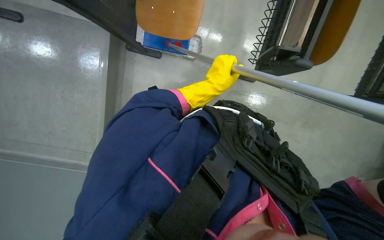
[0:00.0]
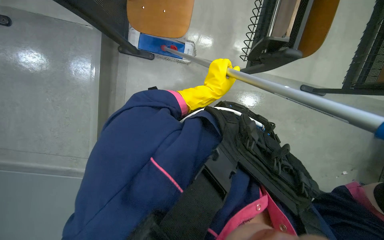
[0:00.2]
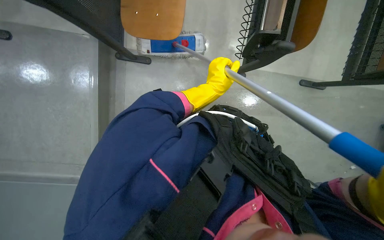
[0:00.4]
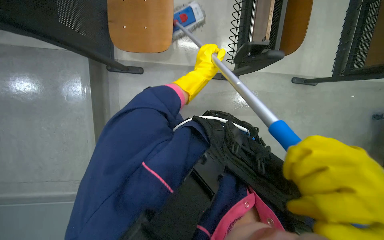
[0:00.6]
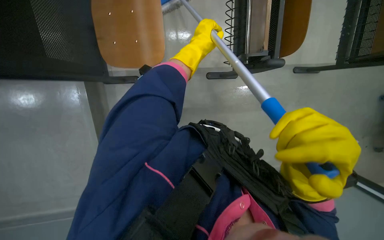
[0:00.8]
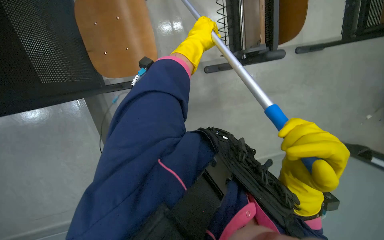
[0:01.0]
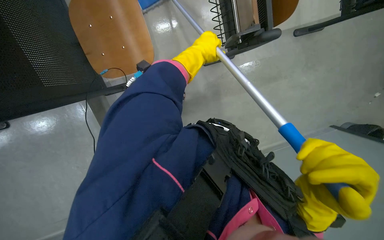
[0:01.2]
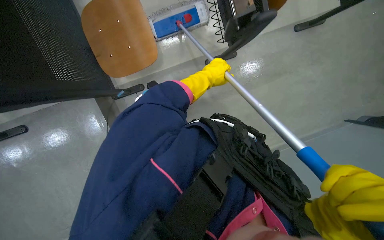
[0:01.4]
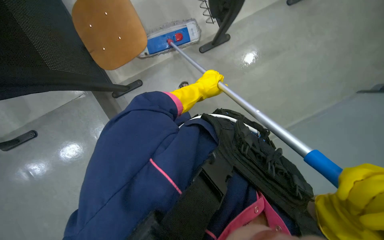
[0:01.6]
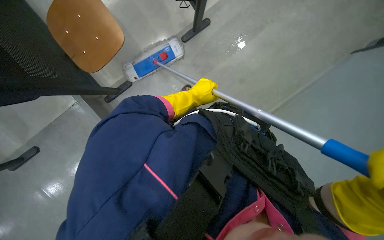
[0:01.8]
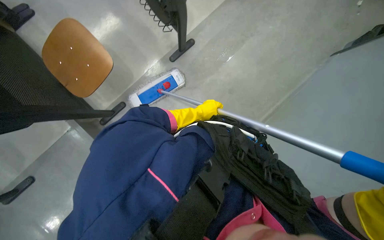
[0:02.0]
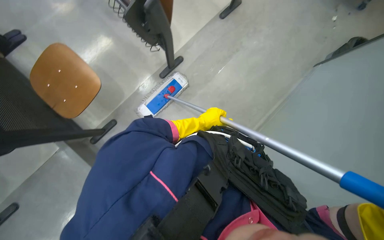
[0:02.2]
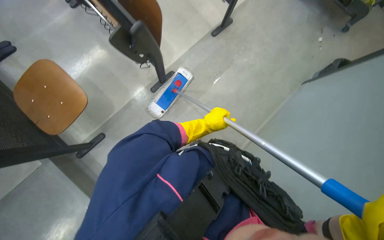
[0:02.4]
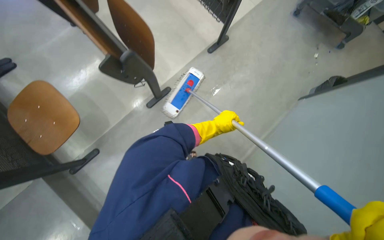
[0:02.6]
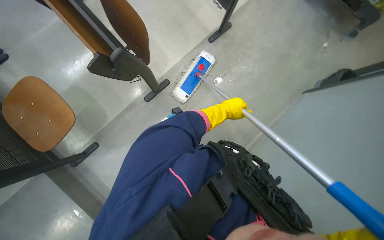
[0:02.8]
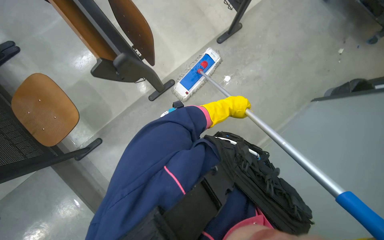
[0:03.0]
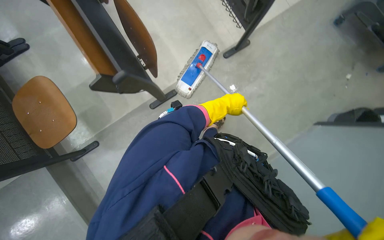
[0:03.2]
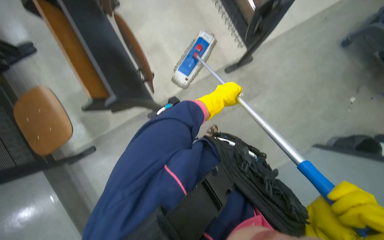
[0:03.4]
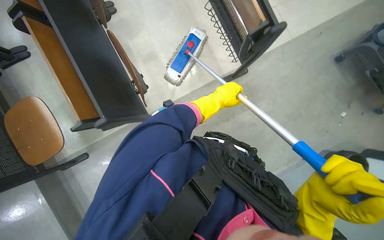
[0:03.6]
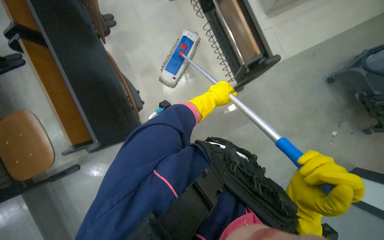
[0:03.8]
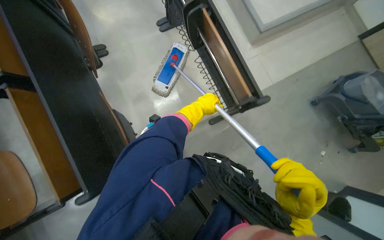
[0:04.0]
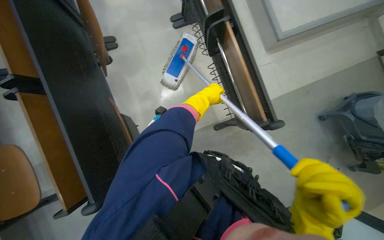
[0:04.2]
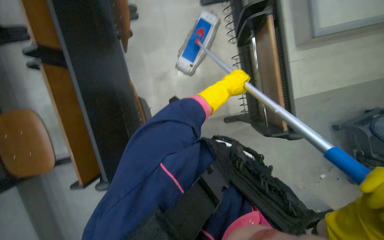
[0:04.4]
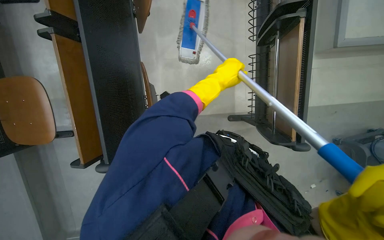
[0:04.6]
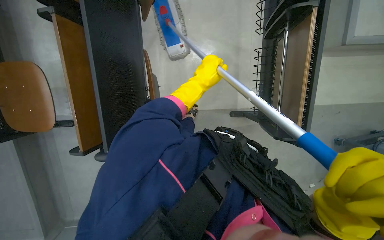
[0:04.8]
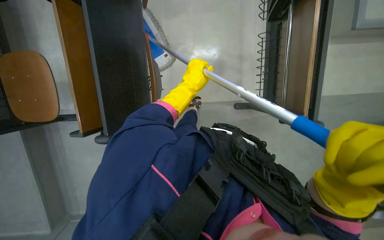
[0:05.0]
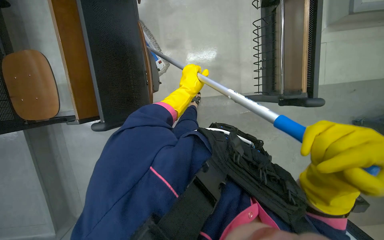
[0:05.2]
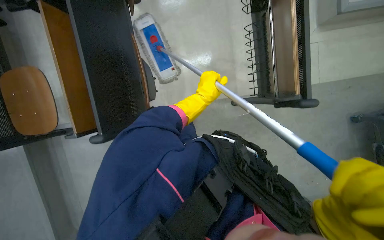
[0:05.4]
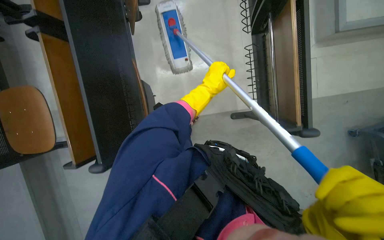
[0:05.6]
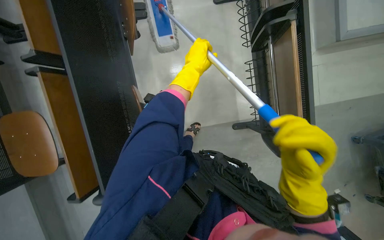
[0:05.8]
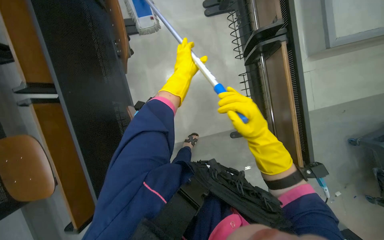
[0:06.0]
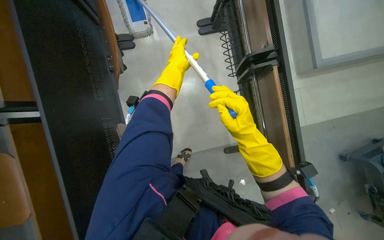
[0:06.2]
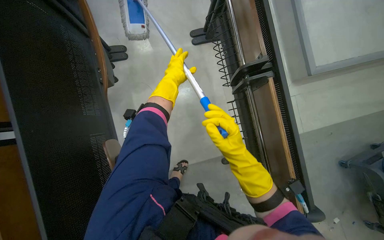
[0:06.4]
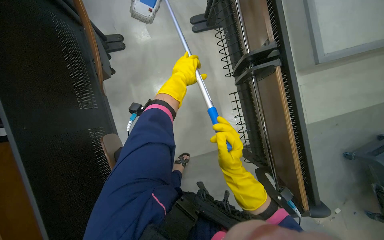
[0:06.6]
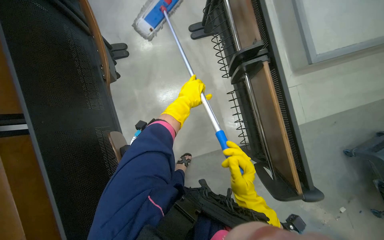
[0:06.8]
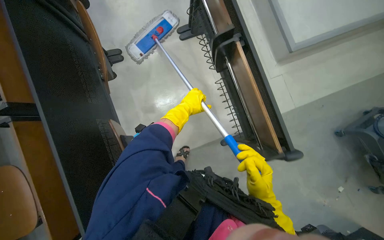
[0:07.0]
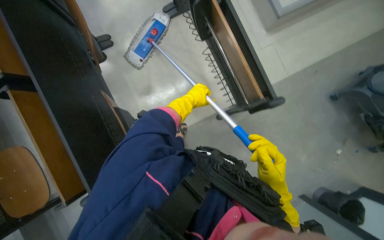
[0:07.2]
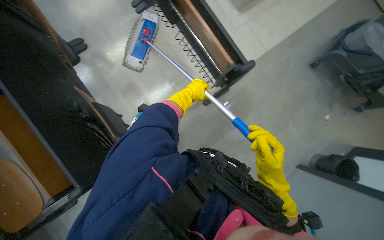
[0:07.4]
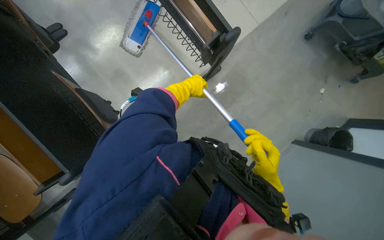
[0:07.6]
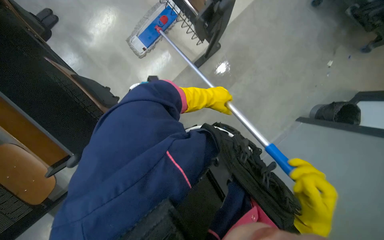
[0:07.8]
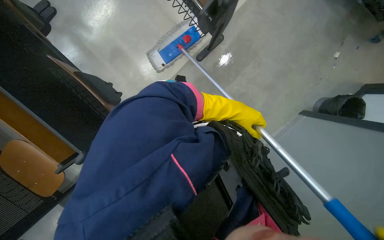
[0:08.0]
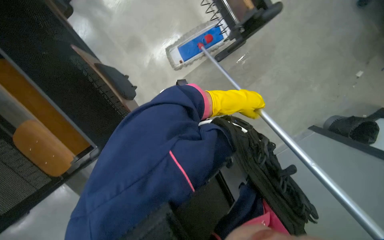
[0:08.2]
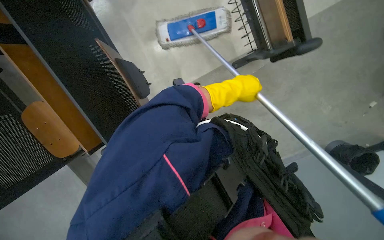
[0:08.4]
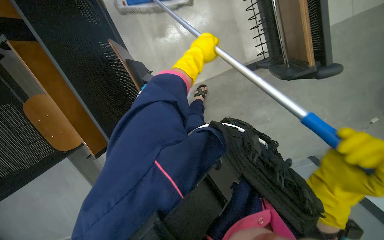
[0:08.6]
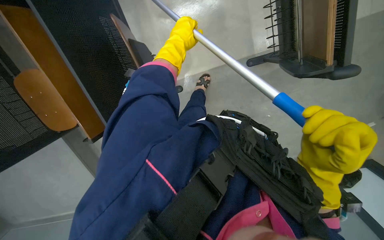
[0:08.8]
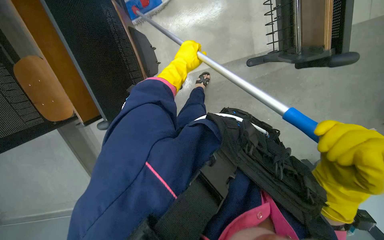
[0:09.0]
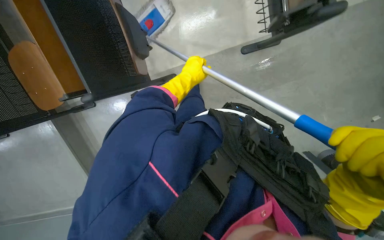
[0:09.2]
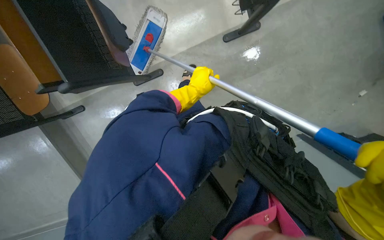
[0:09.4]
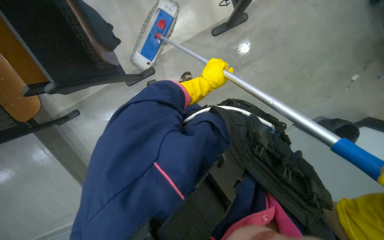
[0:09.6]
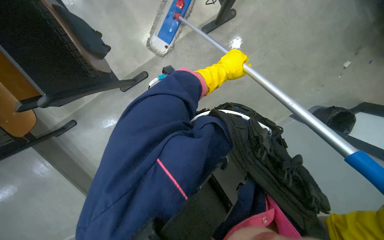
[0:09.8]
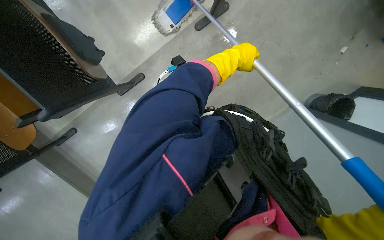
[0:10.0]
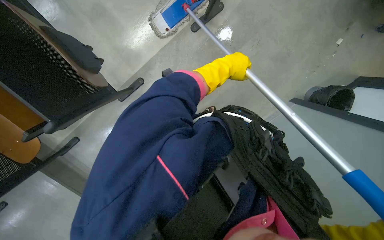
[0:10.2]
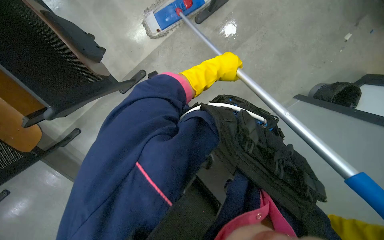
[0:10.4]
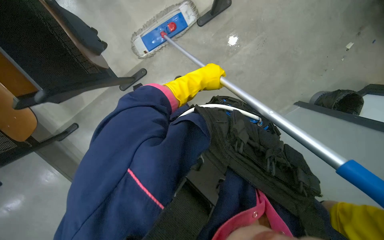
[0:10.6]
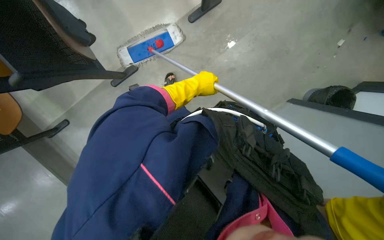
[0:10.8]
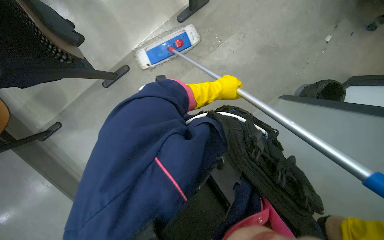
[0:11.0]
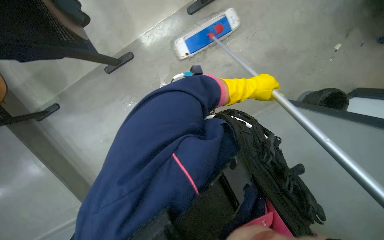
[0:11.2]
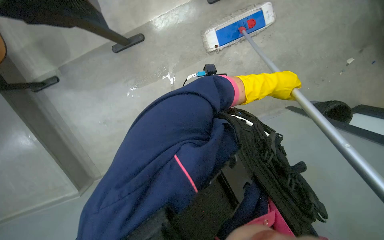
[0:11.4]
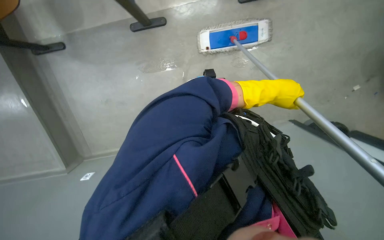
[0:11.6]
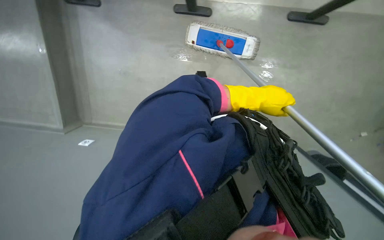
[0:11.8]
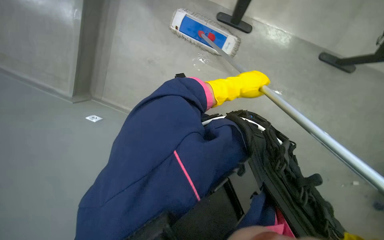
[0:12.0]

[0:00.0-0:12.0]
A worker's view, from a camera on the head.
Job: mopping floor.
The whole recording: Mopping classroom floor. The worker mops the classroom floor, moving around chairs and tables and washes cloth.
0:00.0 to 0:01.6: The left hand goes up the picture and returns, roughly 15 cm each way.
0:01.6 to 0:03.0: The left hand heads to the right, covering about 20 cm.
0:03.0 to 0:04.4: The camera is carried approximately 70 cm. Everything in view rotates approximately 25 degrees clockwise.
0:04.4 to 0:06.0: The left hand travels to the left by roughly 15 cm.
0:06.0 to 0:07.6: The right hand shifts some 15 cm down the picture. The left hand travels farther from the camera by about 10 cm.
0:07.6 to 0:09.0: The left hand travels up the picture by approximately 10 cm, and moves about 10 cm to the right and comes back.
0:09.0 to 0:10.4: The left hand heads to the right, covering about 25 cm.
0:10.4 to 0:12.0: Everything in view rotates about 30 degrees clockwise.

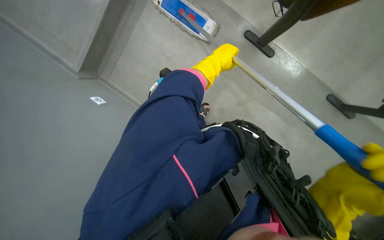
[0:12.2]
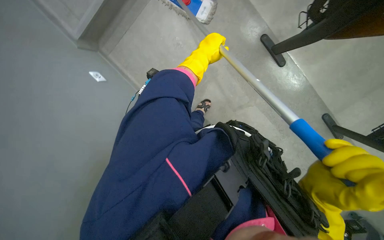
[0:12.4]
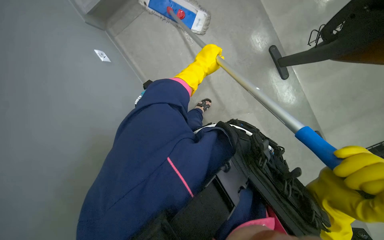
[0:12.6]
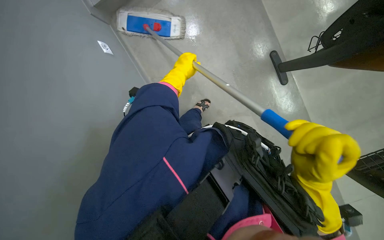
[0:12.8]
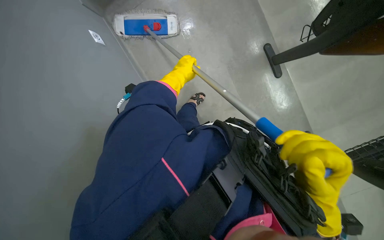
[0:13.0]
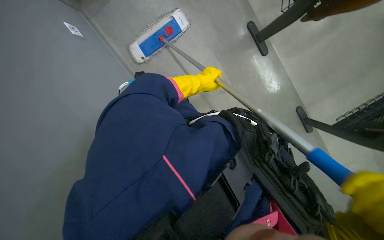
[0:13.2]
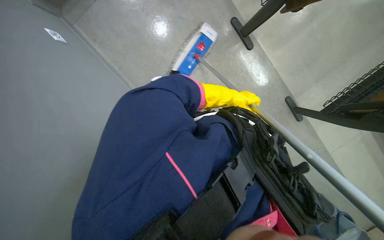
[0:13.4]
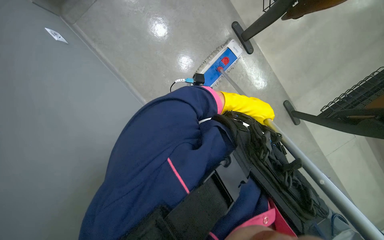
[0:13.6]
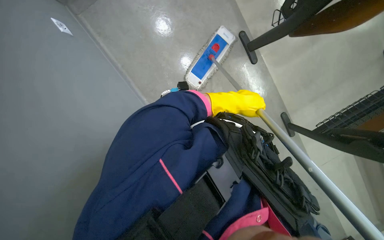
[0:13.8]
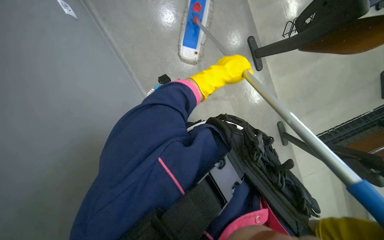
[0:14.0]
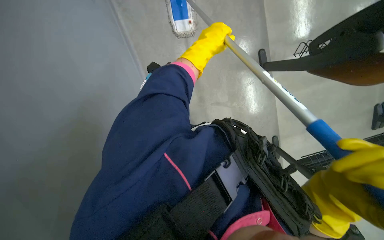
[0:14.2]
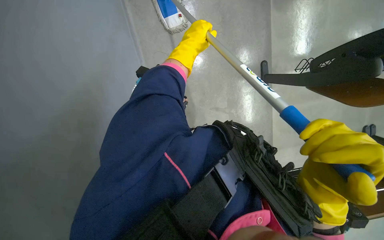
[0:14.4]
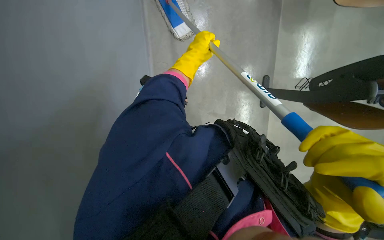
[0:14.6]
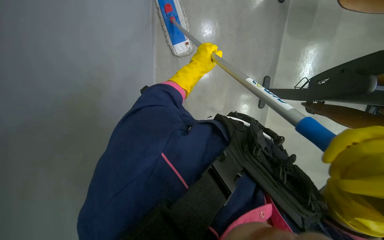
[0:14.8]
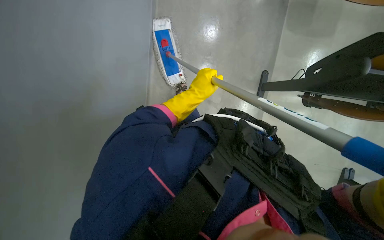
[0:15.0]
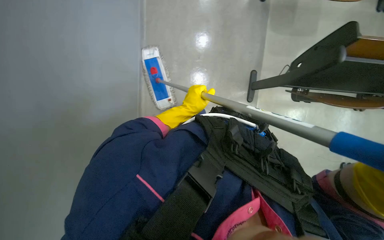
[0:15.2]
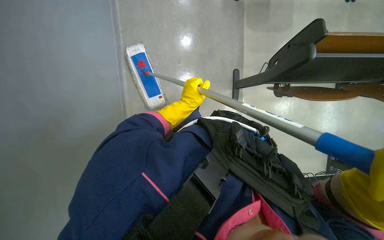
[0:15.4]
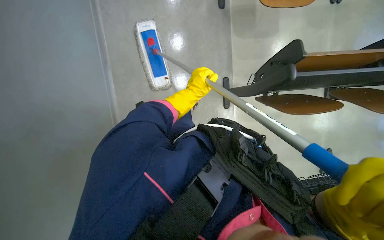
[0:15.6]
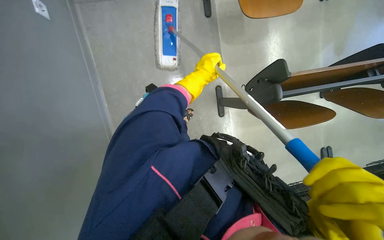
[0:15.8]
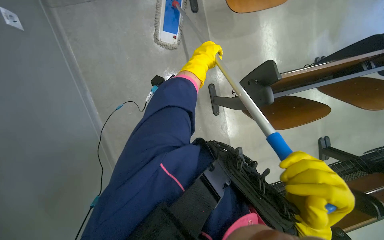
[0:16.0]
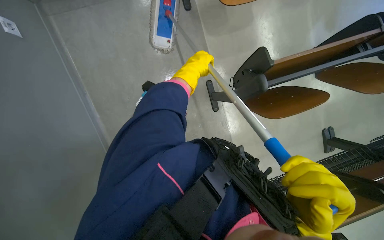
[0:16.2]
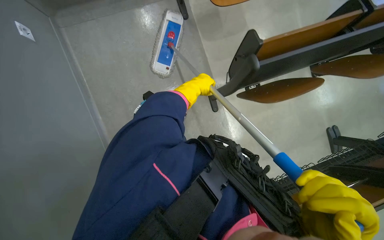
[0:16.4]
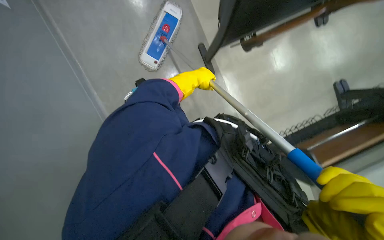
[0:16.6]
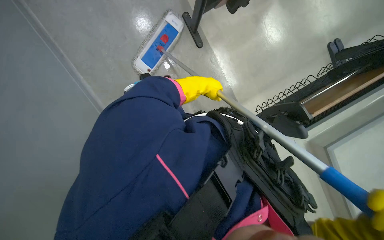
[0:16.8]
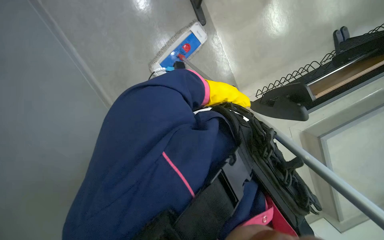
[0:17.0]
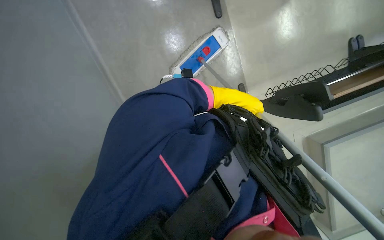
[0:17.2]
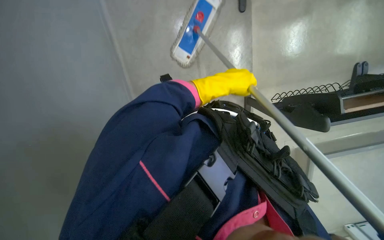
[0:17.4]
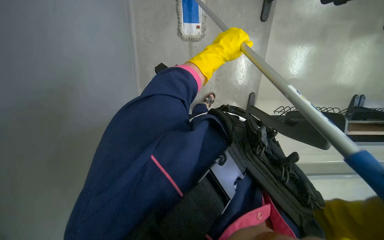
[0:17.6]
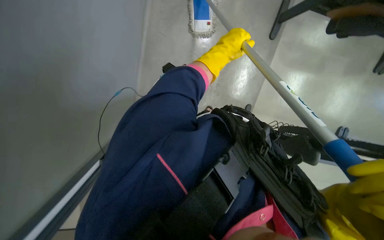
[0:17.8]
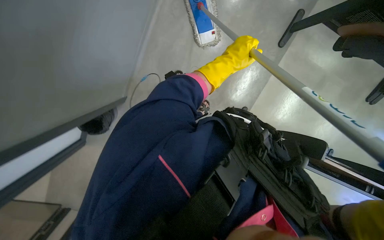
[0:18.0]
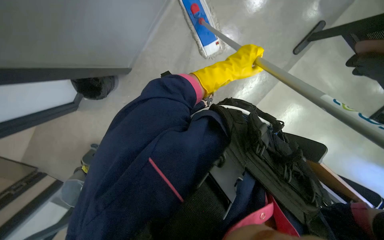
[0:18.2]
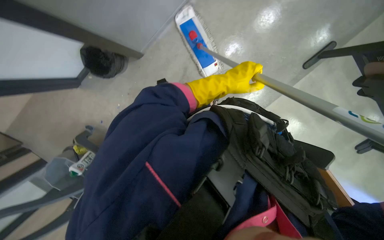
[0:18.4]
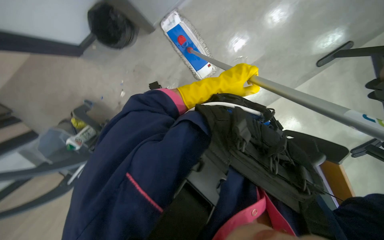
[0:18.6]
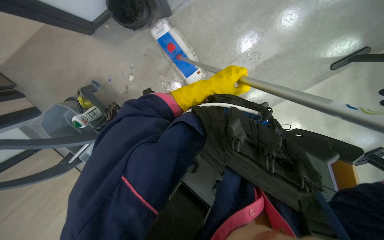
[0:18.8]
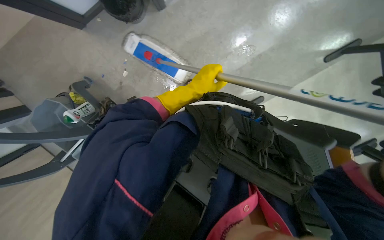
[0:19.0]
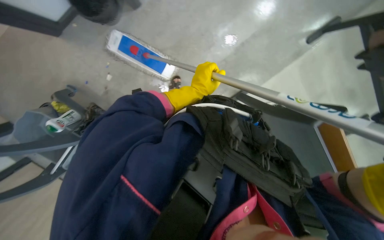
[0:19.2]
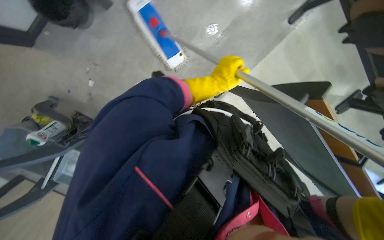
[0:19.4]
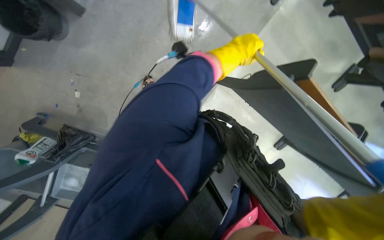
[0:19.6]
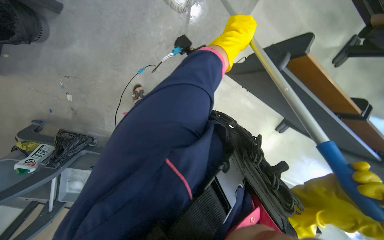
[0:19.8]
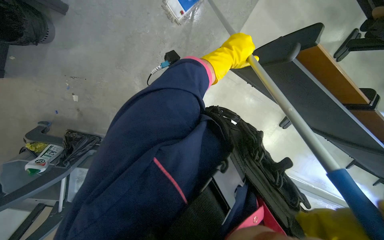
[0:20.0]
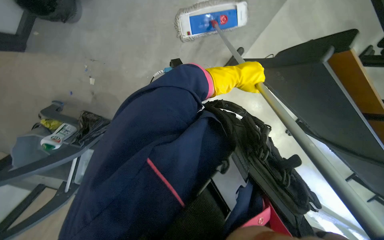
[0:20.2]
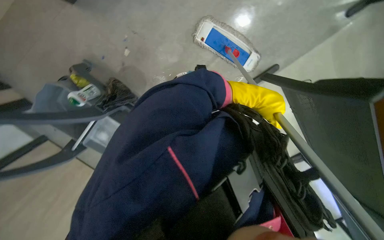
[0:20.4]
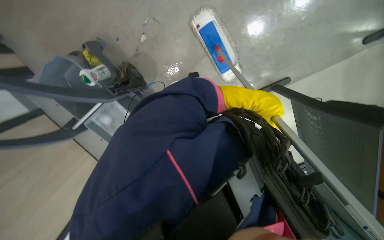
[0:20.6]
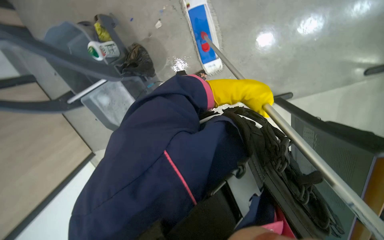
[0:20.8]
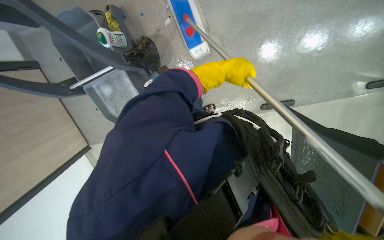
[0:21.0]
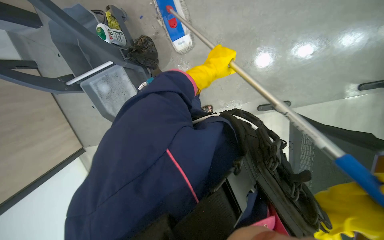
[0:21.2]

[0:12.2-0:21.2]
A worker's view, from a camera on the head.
Job: mopping floor.
The whole recording: Mopping classroom floor. The worker mops the classroom floor, moving around chairs and tables and washes cloth.
0:13.8 to 0:15.2: The left hand shifts about 20 cm to the left, and goes up the picture and returns, roughly 25 cm each way.
0:16.6 to 0:18.2: The scene turns roughly 35 degrees clockwise in the picture.
0:18.2 to 0:19.8: Everything in view rotates roughly 25 degrees counterclockwise.
0:19.8 to 0:21.2: The head travels roughly 60 cm. Everything in view rotates some 40 degrees clockwise.
